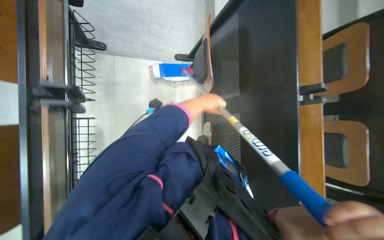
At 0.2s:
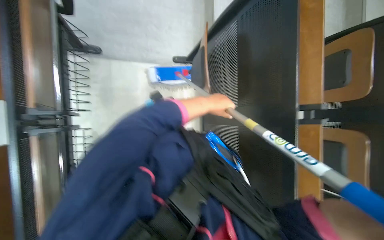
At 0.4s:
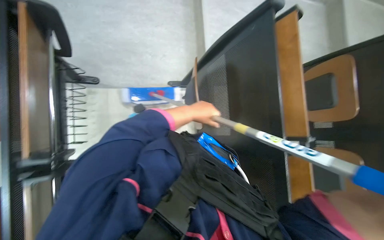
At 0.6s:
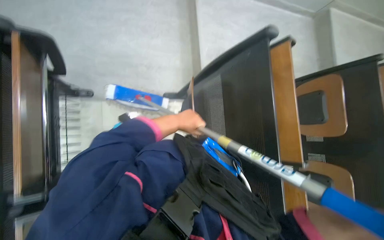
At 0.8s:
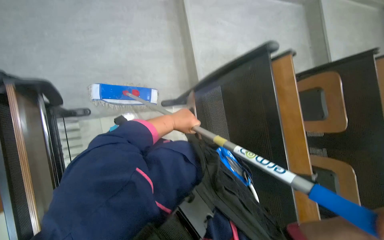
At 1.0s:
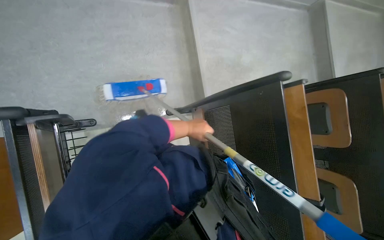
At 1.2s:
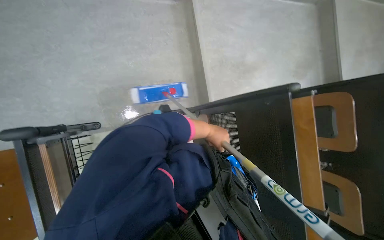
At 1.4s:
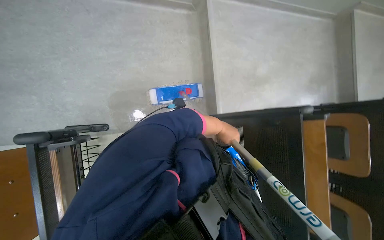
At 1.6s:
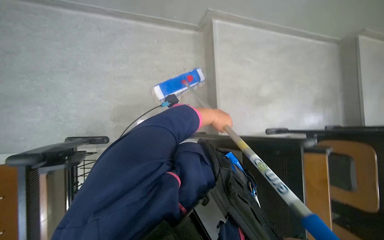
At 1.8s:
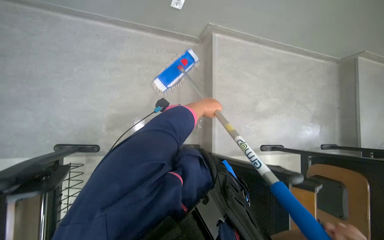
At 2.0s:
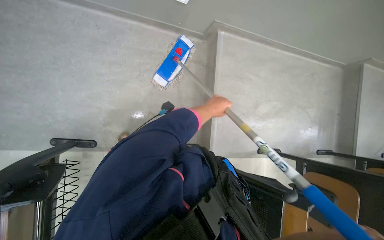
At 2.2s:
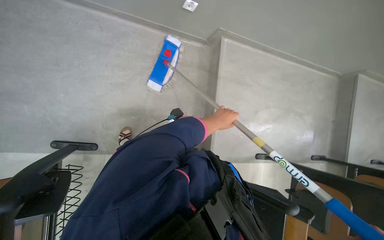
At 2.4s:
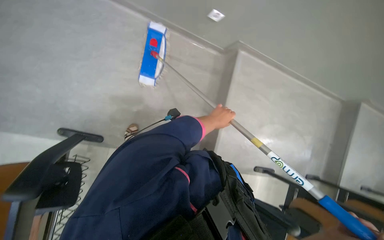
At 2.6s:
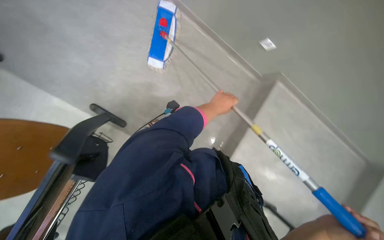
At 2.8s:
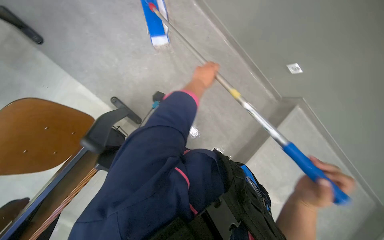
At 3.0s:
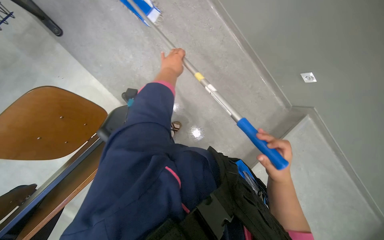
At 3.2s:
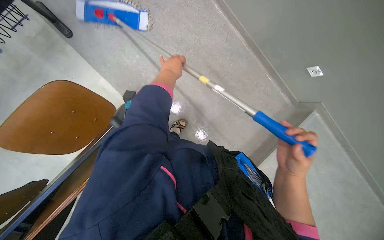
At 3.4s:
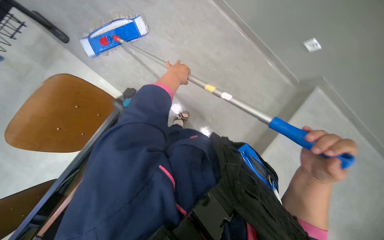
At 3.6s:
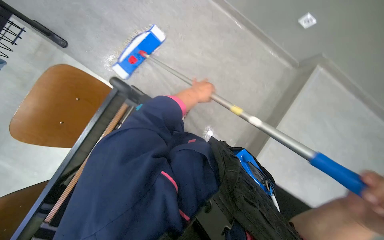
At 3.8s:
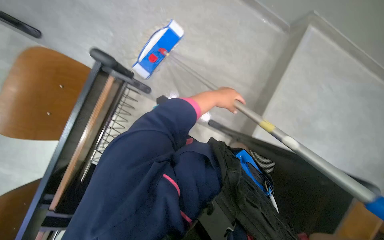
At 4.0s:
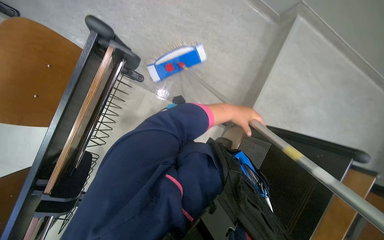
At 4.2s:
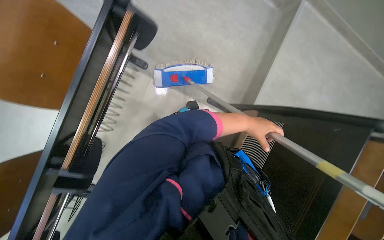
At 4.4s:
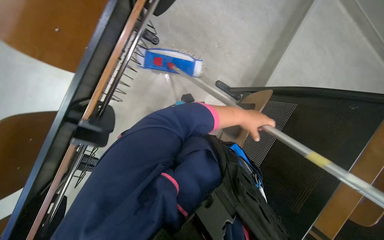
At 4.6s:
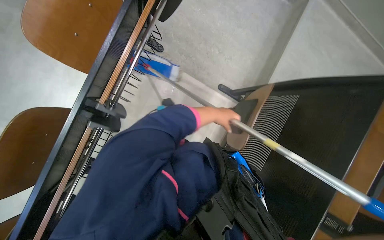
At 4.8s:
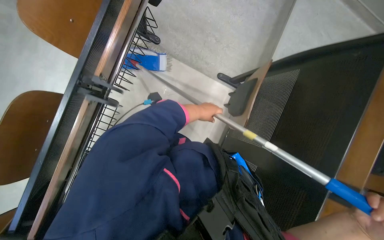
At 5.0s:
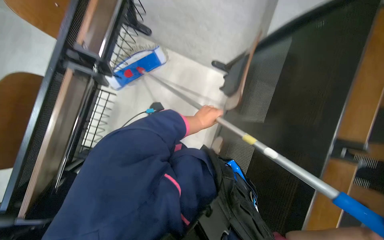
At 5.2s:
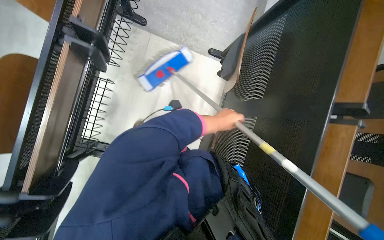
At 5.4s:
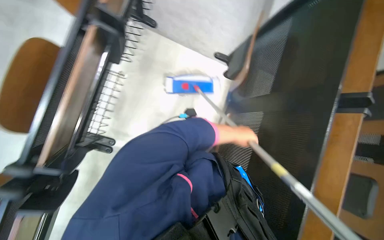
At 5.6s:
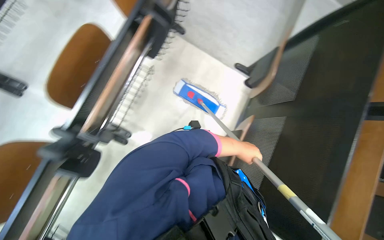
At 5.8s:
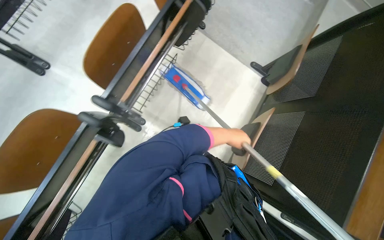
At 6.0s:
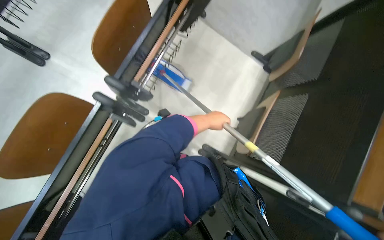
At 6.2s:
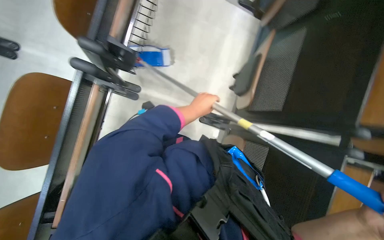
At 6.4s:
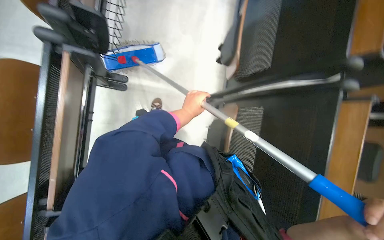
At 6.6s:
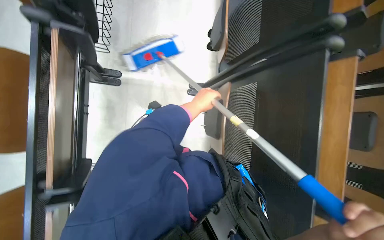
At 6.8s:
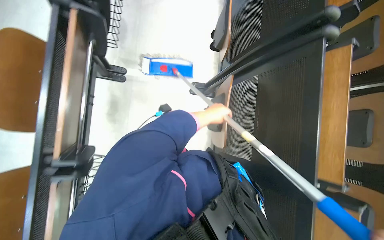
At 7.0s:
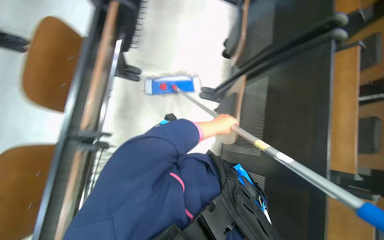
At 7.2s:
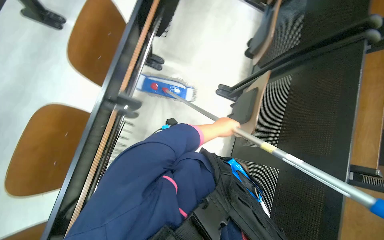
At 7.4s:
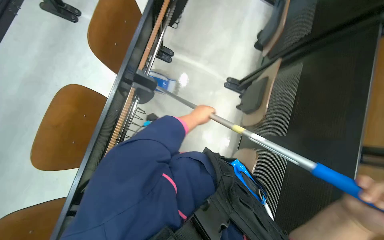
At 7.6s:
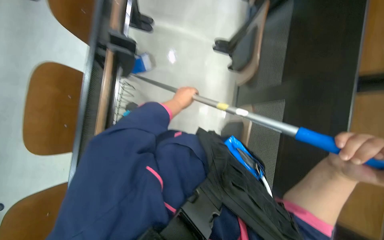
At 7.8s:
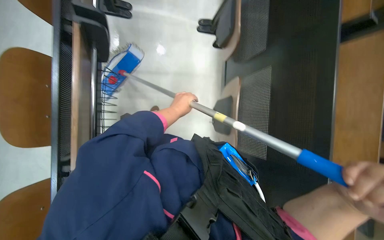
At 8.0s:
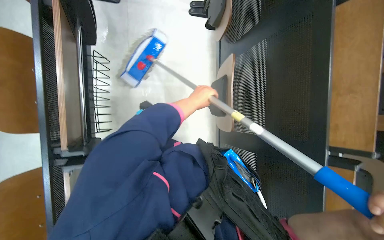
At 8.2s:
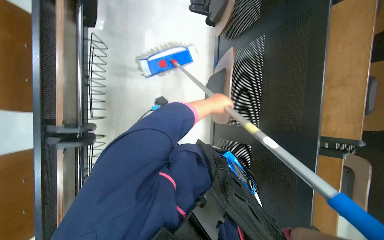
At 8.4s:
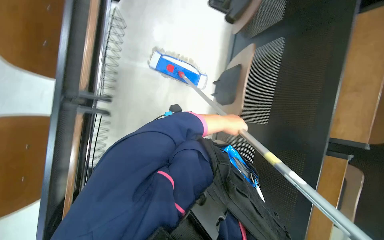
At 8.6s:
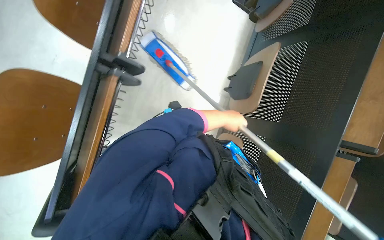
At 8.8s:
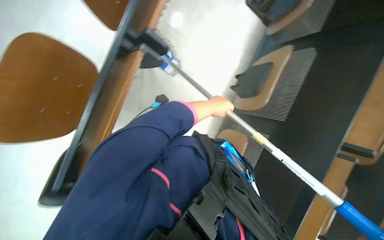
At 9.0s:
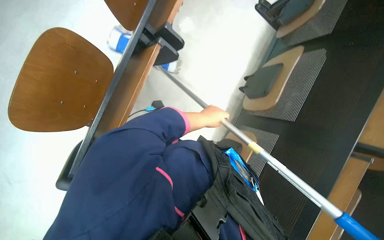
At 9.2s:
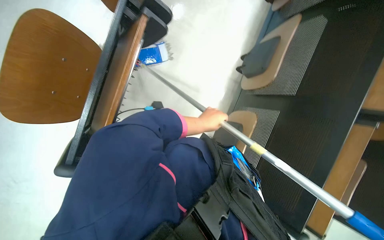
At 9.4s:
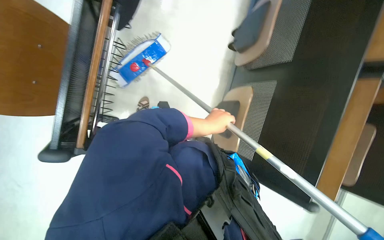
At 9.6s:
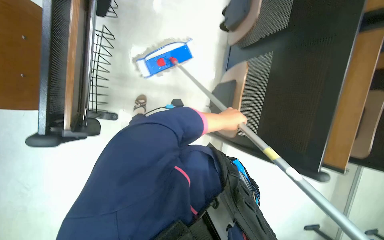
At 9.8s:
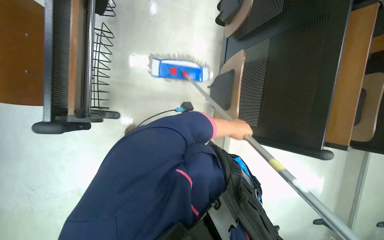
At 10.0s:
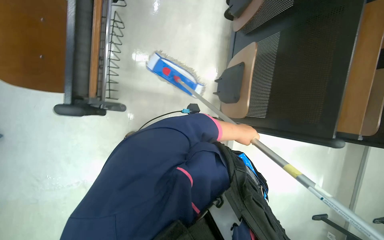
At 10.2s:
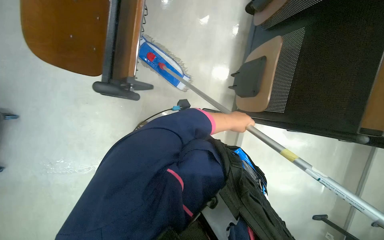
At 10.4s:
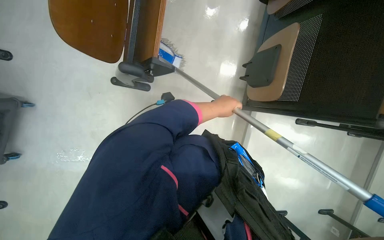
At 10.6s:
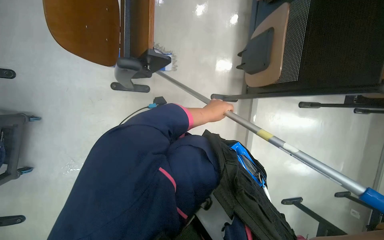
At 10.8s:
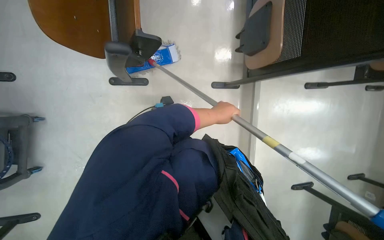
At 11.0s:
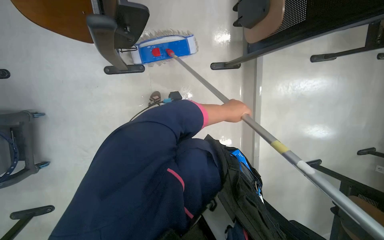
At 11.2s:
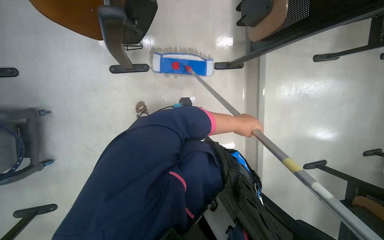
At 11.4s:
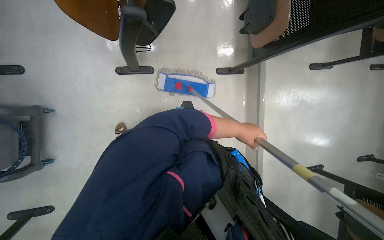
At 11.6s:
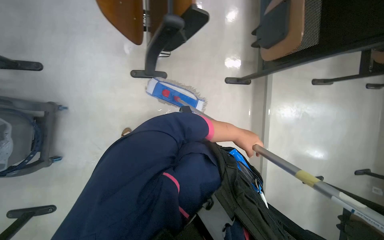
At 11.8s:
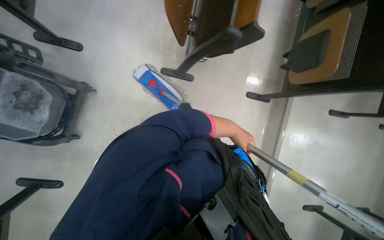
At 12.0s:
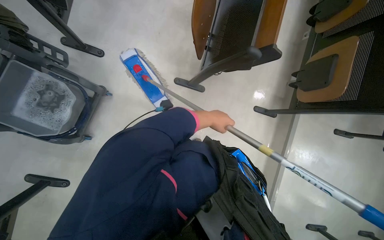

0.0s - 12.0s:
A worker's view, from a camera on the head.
Job: mopping floor.
The whole recording: Mopping lecture hall floor. The worker mops the lecture hall floor, periodically wringing and adjusting the mop.
0.0s - 1.6s: The left hand goes to the left and returns, some 10 cm each way.
3.0s - 4.4s: The left hand is displaced down the picture and to the right by approximately 50 cm.
6.0s - 7.6s: The camera travels roughly 70 cm.
9.0s - 10.4s: The left hand goes to the right and returns, roughly 15 cm each way.

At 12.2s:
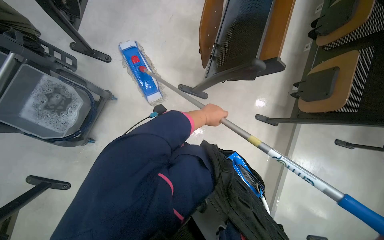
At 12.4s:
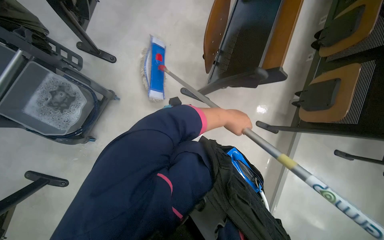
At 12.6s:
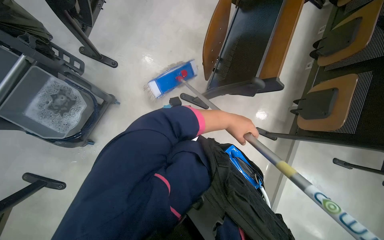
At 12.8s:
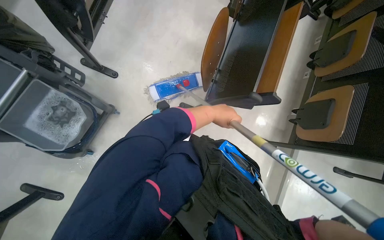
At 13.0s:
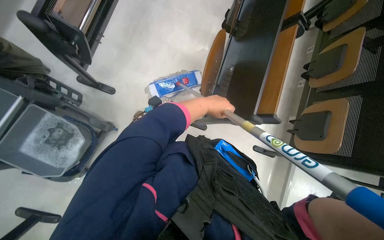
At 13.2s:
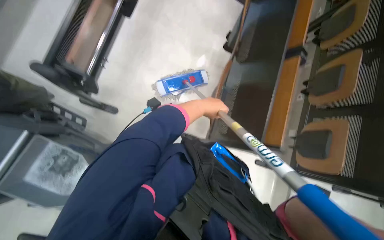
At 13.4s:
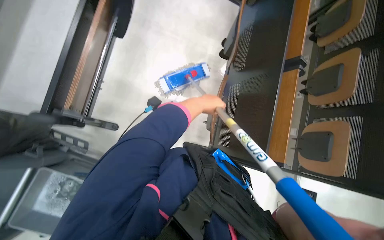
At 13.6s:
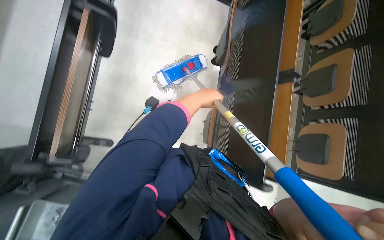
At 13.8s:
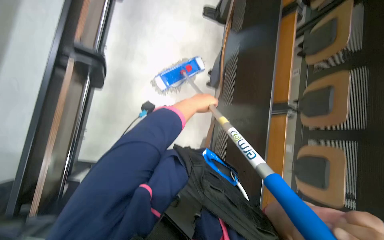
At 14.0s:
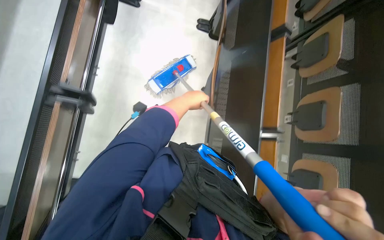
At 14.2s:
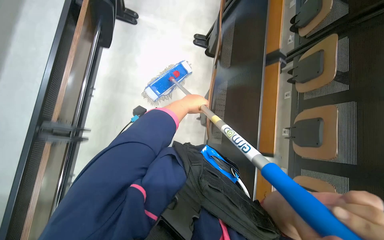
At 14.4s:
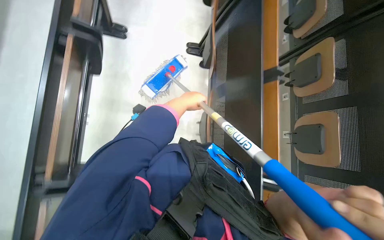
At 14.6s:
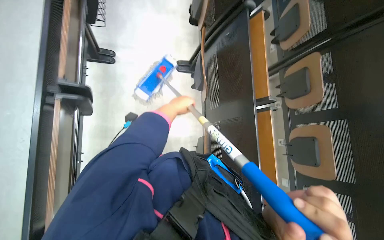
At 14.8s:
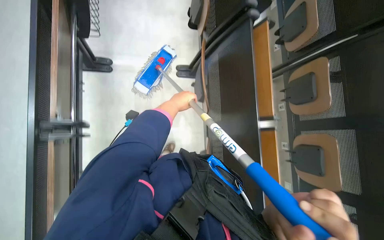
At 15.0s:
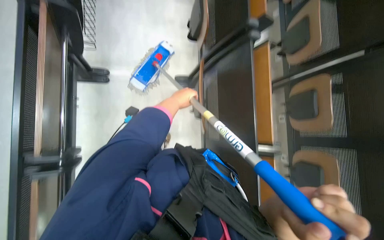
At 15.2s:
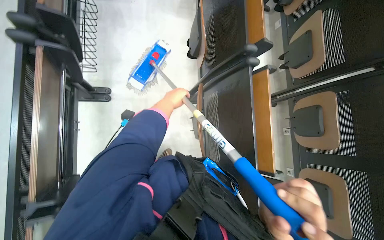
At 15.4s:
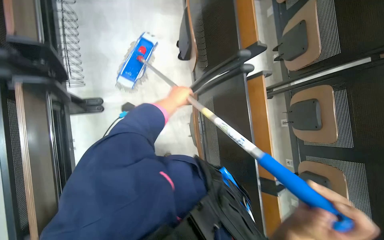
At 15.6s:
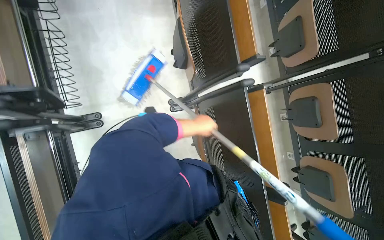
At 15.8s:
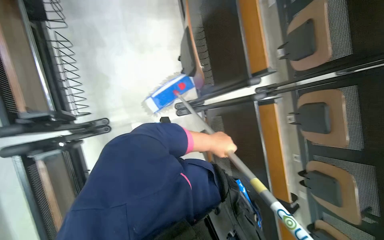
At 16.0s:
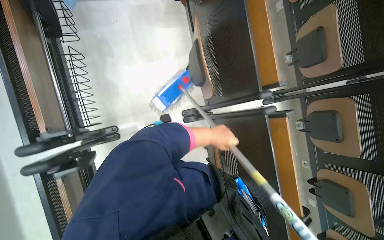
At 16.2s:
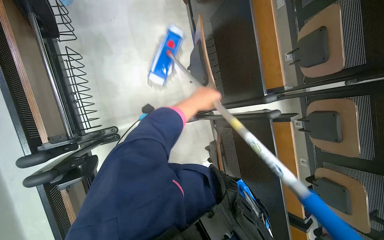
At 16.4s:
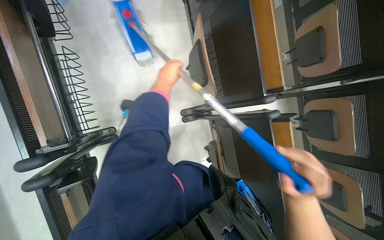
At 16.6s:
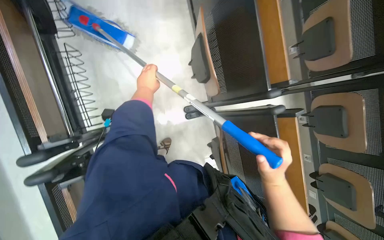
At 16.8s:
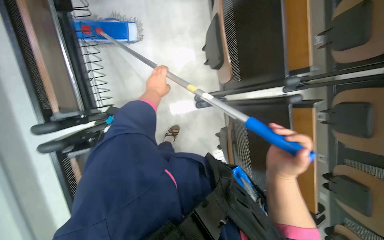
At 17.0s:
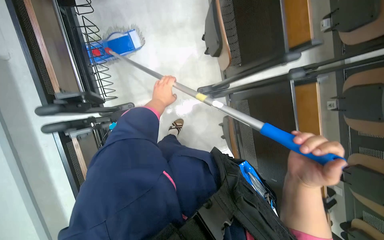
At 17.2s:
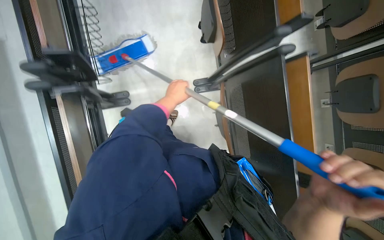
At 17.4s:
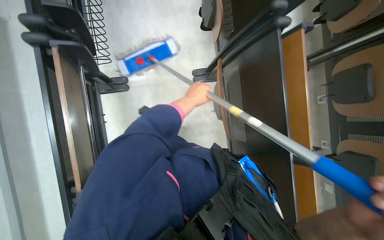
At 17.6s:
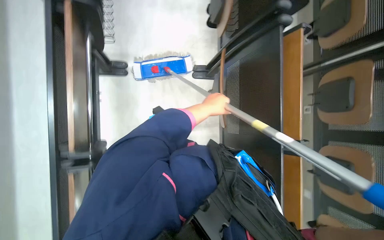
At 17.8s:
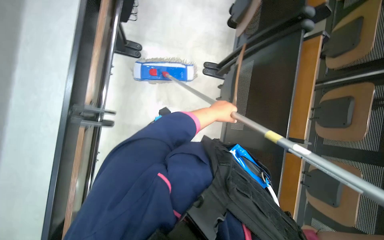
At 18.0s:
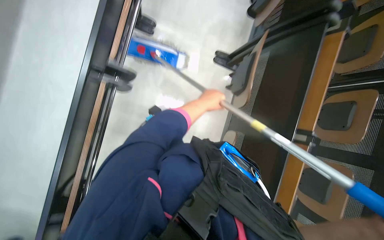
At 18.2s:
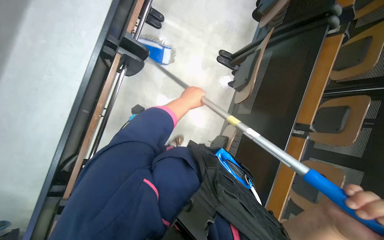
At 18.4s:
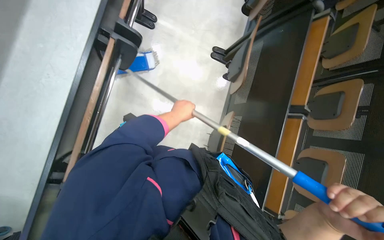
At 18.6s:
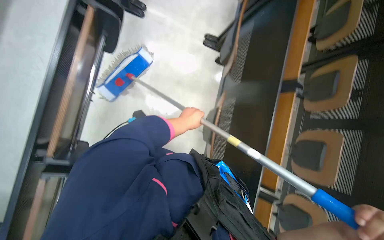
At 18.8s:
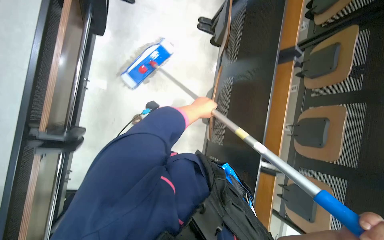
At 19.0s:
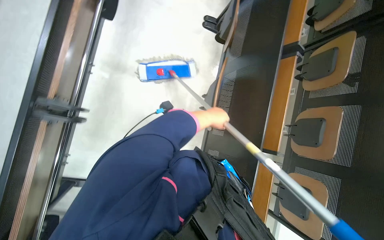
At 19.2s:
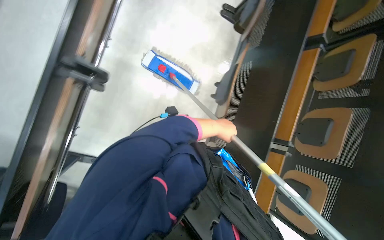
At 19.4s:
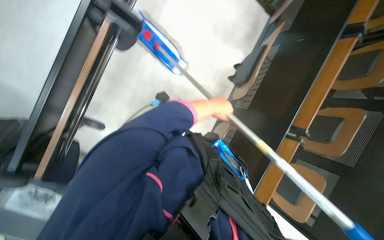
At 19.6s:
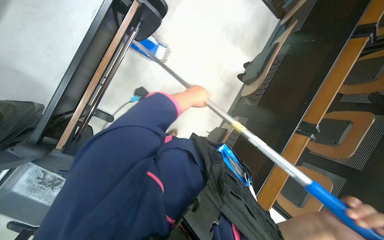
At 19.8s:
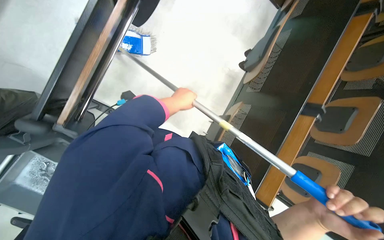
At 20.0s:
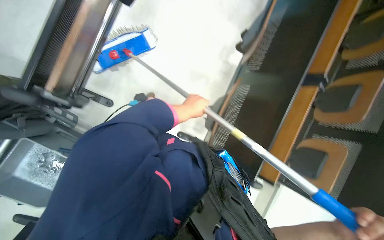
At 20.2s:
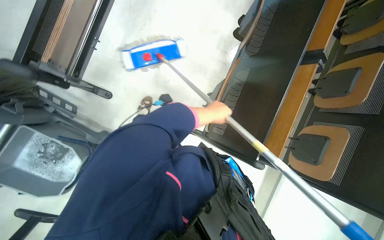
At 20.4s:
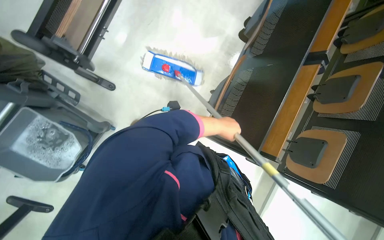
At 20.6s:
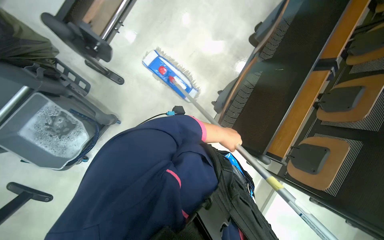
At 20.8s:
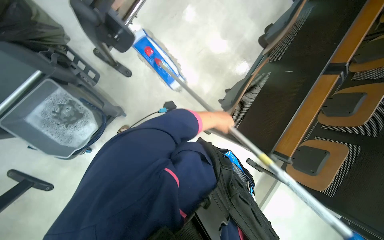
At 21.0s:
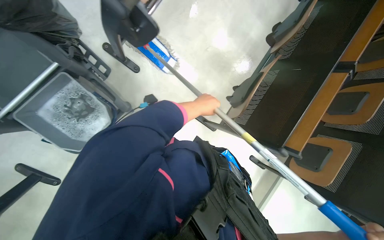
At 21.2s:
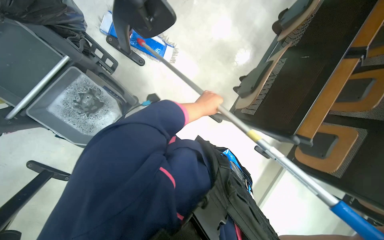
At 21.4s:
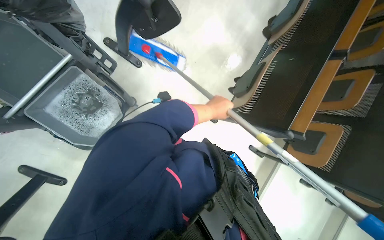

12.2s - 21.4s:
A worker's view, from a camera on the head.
Job: mopping floor.
The whole recording: Mopping lecture hall floor. The worker mops the lecture hall floor, periodically wringing and adjusting the mop.
12.2s - 13.8s: The wearer moves about 70 cm.
13.8s - 15.2s: The camera is carried about 1 m.
15.2s - 16.8s: The camera is carried about 40 cm. The wearer looks roughly 15 degrees further downward.
16.8s - 18.4s: The camera travels about 60 cm.
18.4s - 19.8s: The wearer moves roughly 50 cm.
